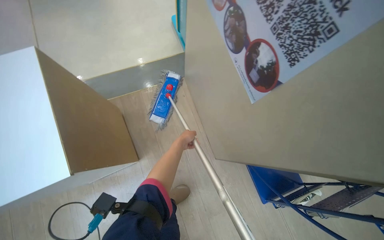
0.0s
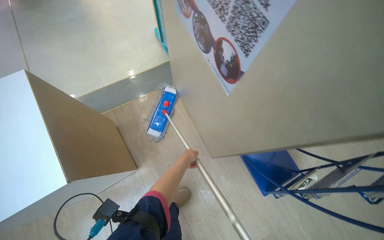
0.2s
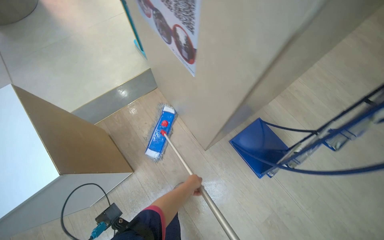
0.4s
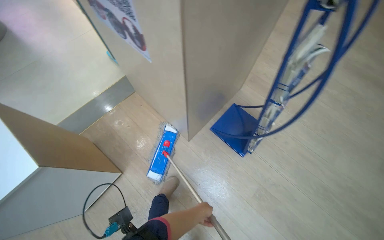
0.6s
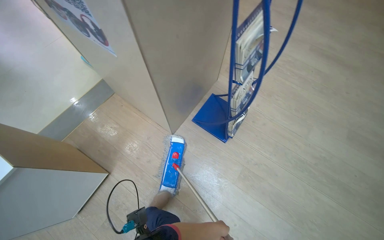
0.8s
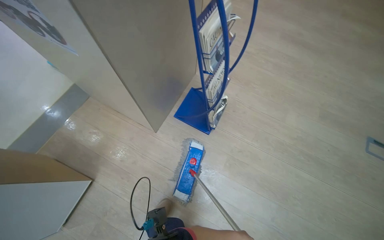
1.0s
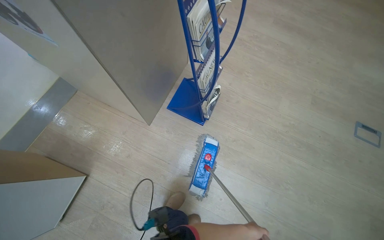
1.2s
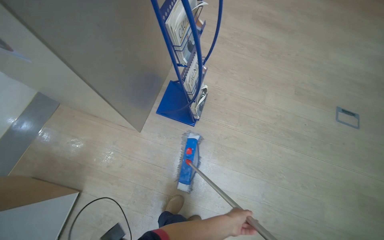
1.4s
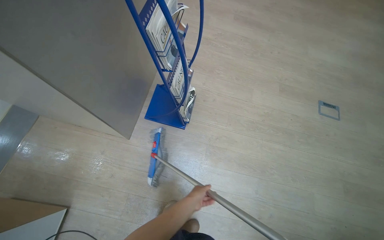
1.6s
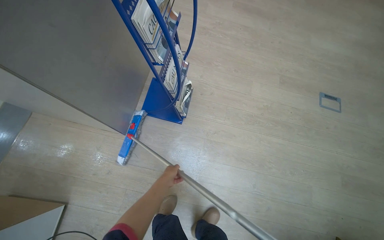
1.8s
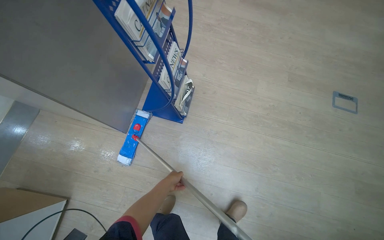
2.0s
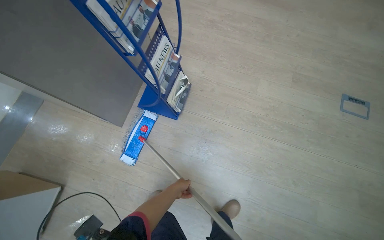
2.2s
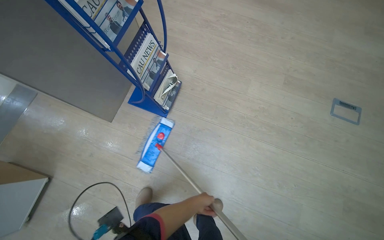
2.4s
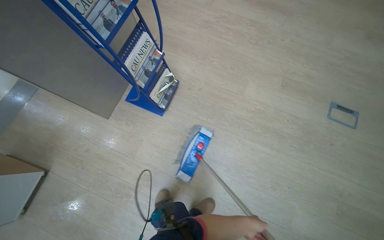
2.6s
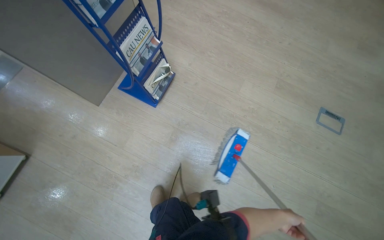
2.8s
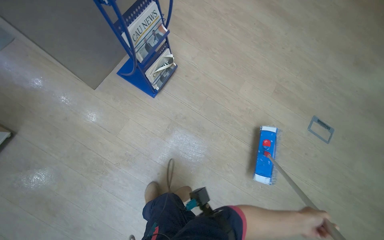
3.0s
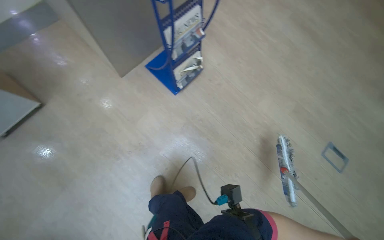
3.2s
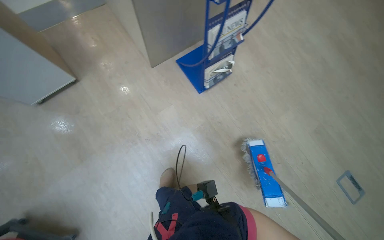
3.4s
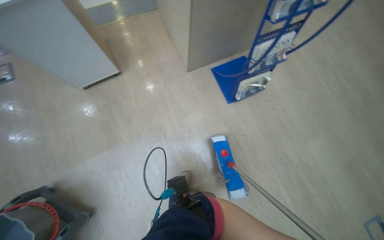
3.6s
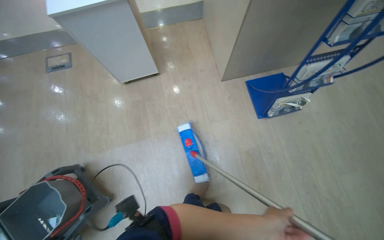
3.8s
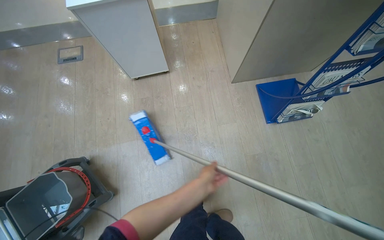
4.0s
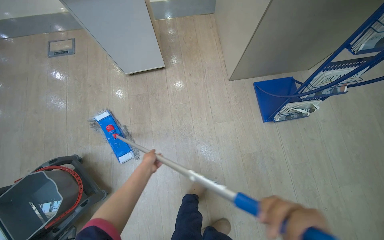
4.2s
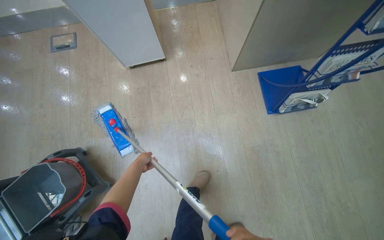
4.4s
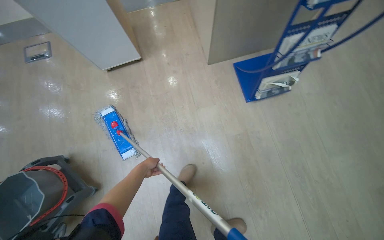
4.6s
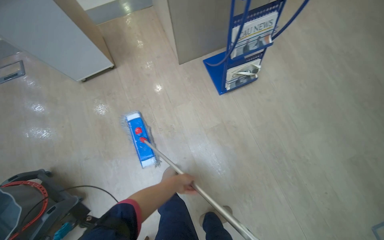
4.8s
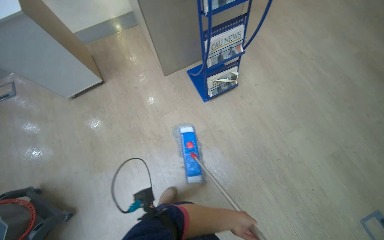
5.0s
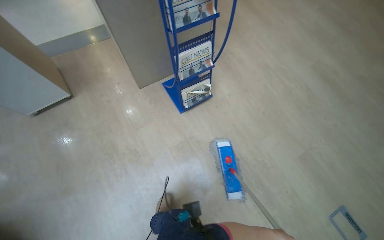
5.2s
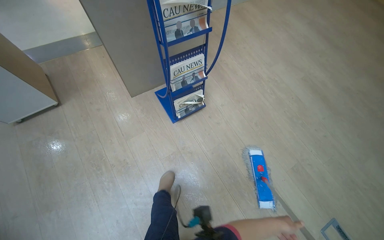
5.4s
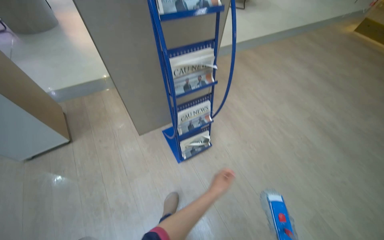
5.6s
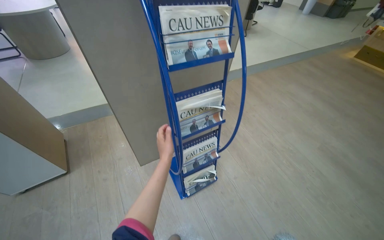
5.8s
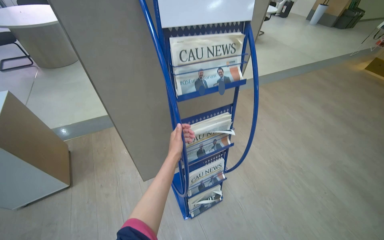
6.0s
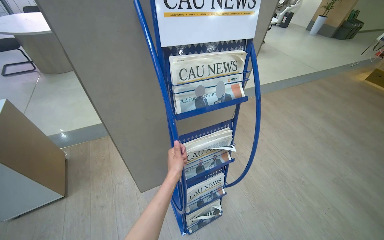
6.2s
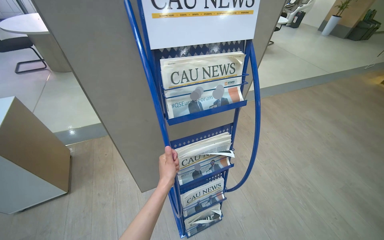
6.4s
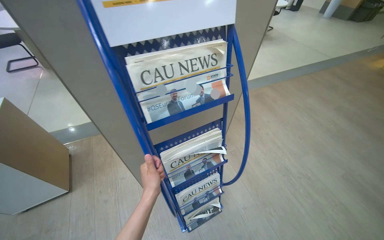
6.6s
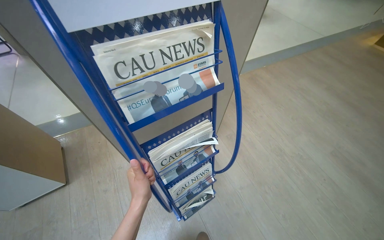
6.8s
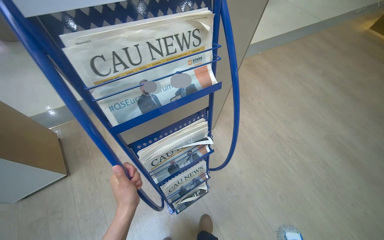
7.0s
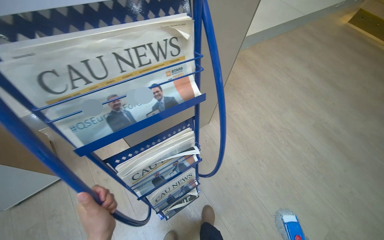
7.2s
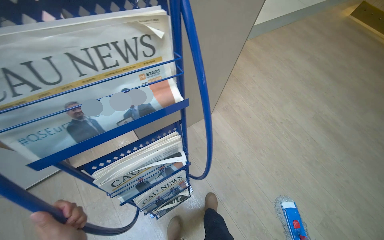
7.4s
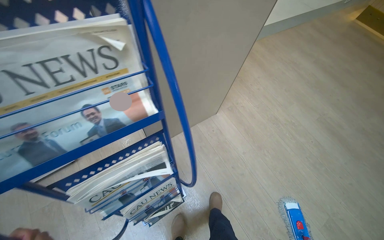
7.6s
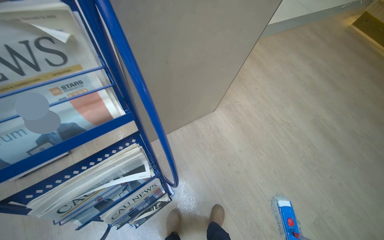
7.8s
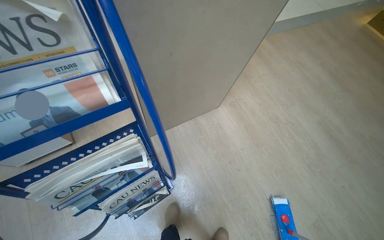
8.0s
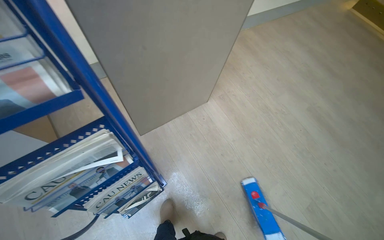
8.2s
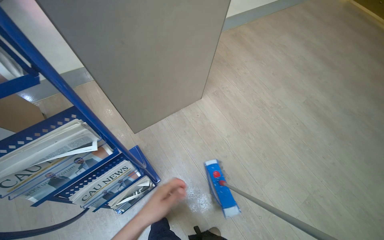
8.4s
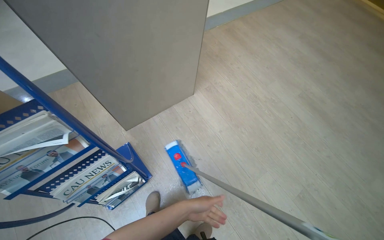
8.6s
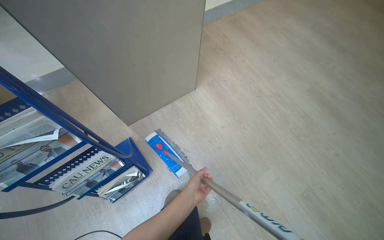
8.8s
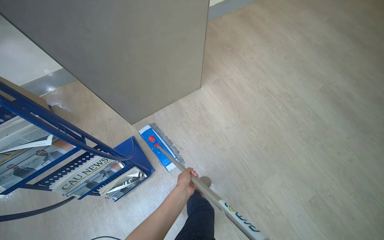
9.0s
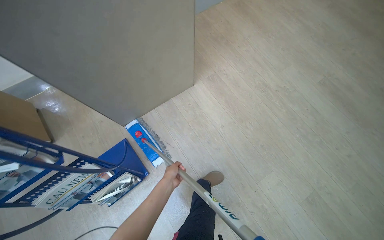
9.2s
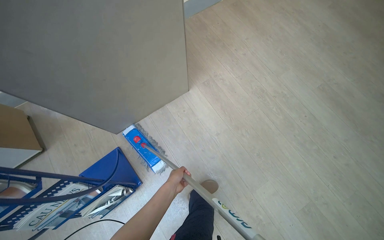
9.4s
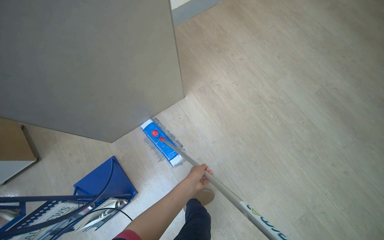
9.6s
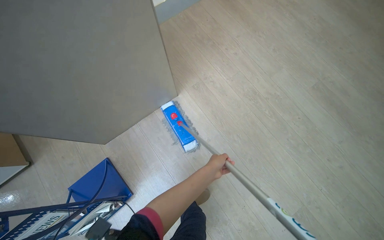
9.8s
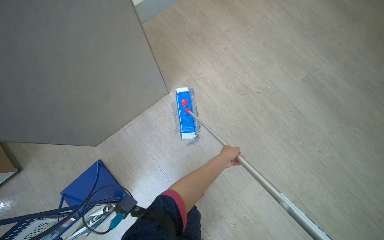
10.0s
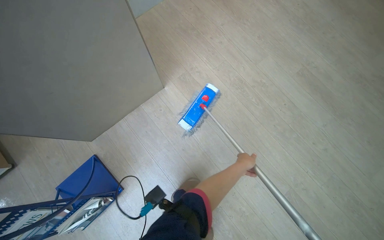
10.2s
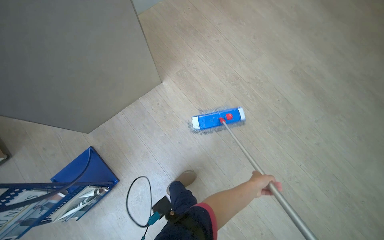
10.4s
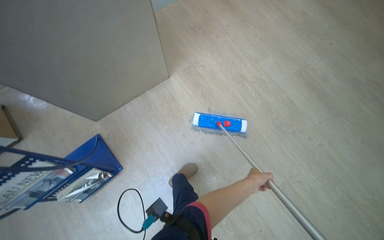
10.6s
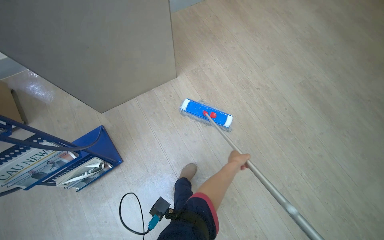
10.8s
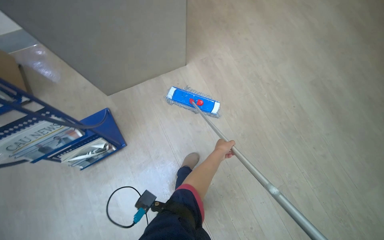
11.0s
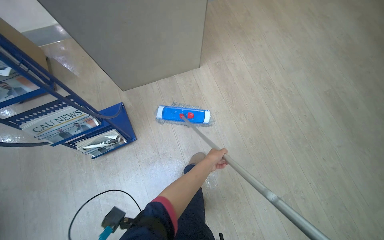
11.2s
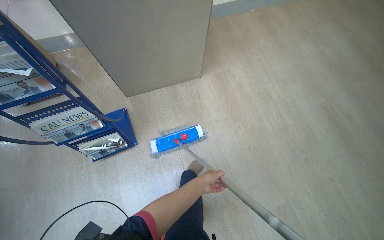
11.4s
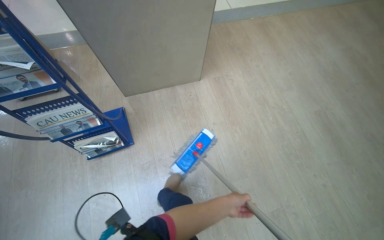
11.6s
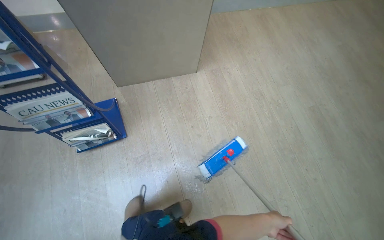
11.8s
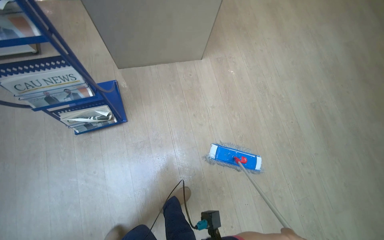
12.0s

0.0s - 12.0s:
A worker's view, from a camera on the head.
Job: mopping floor.
The whole recording: Mopping light-colored floor. The worker mops the light-colored floor, moving furniture and rinsing the mop head as needed.
0.0s - 1.6s: The camera is carried roughly 70 cm. The wearer's head swings about 55 degrees to the right.
1.6s - 3.0s: The camera travels to the right, approximately 40 cm.
3.0s - 4.4s: The camera travels about 50 cm. The wearer's head swings some 50 degrees to the left.
4.4s - 6.0s: The head travels about 60 cm. The camera pitches upward, by about 30 degrees.
6.0s - 7.6s: The camera is carried some 50 cm. The camera pitches downward, by about 15 degrees.
7.6s - 9.0s: The camera travels to the right, some 50 cm.
9.0s - 10.4s: The left hand shifts about 50 cm to the right.
10.4s - 12.0s: The head travels some 40 cm. The scene rotates clockwise by approximately 25 degrees.

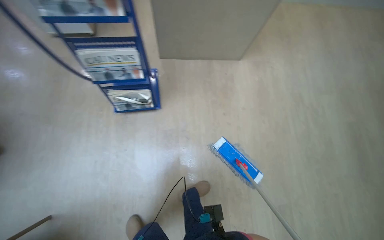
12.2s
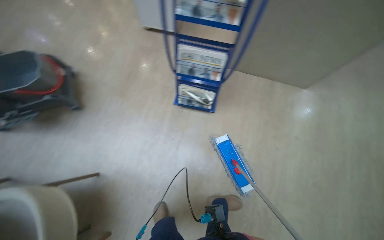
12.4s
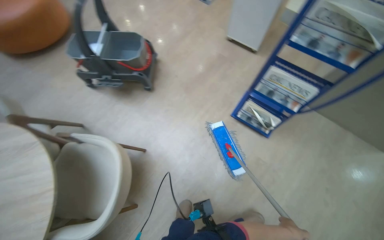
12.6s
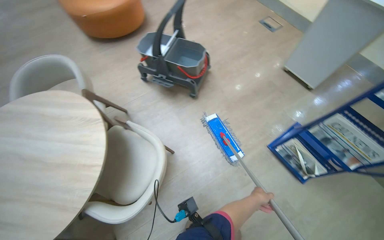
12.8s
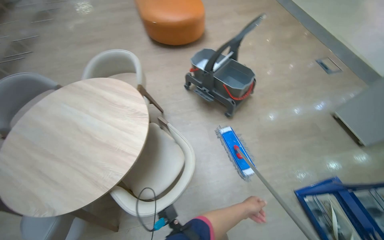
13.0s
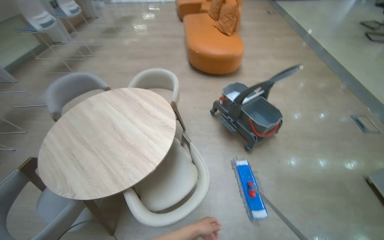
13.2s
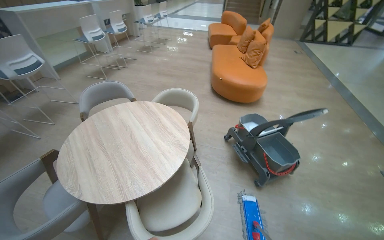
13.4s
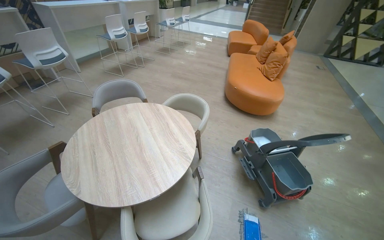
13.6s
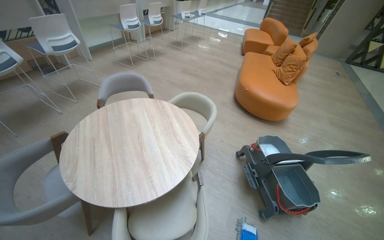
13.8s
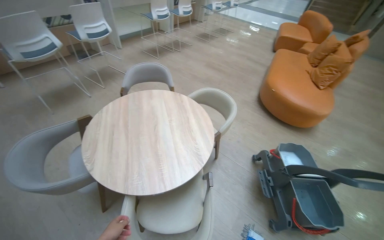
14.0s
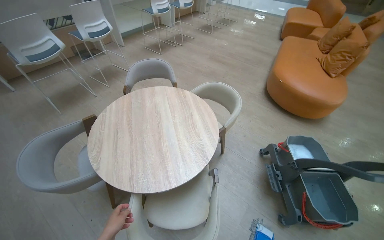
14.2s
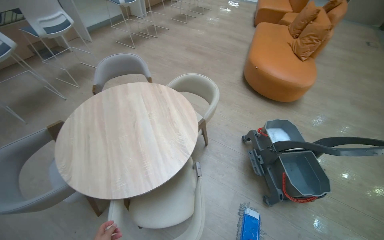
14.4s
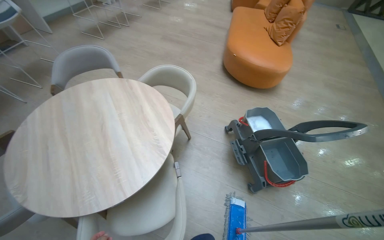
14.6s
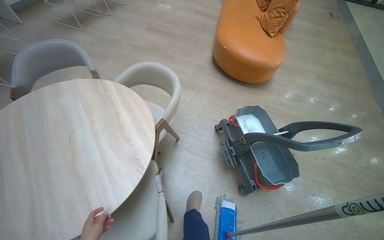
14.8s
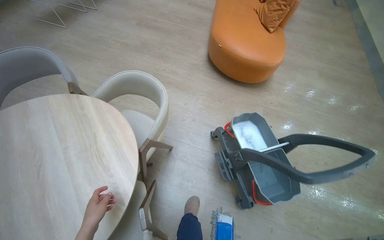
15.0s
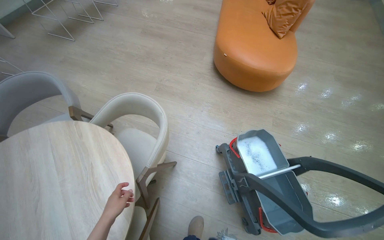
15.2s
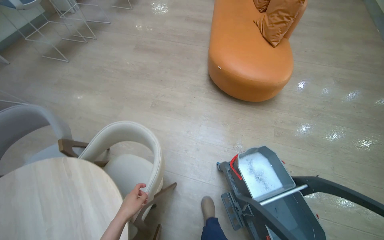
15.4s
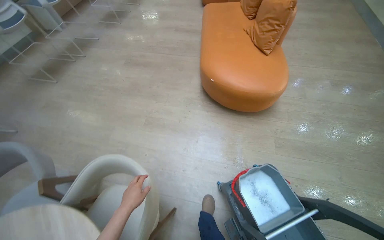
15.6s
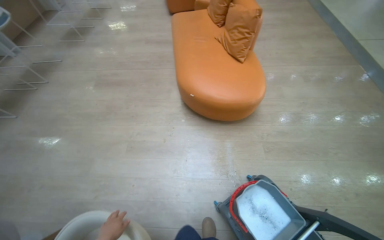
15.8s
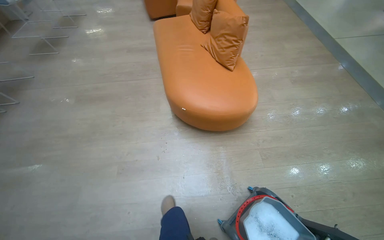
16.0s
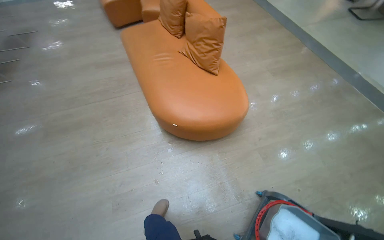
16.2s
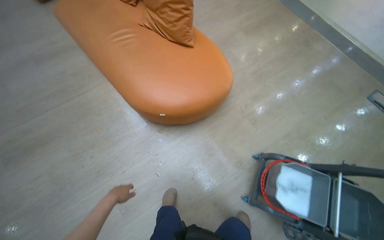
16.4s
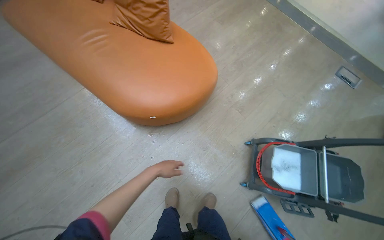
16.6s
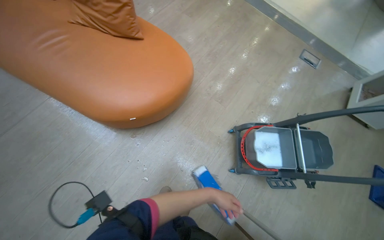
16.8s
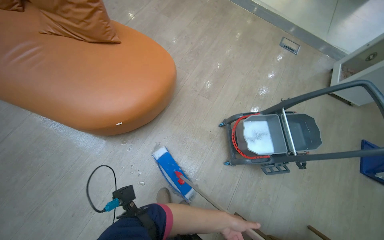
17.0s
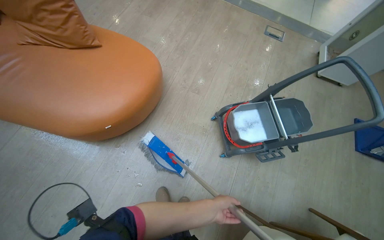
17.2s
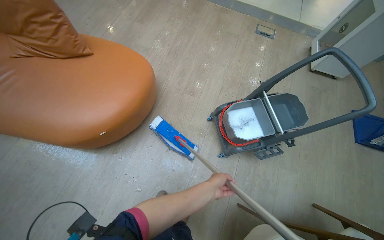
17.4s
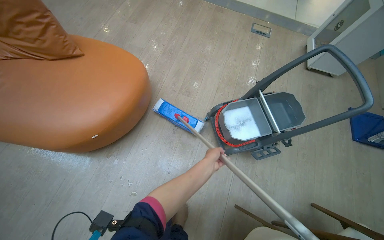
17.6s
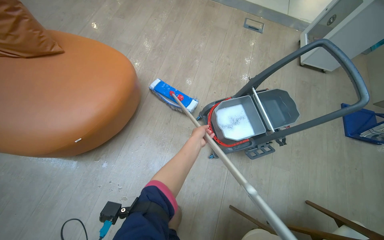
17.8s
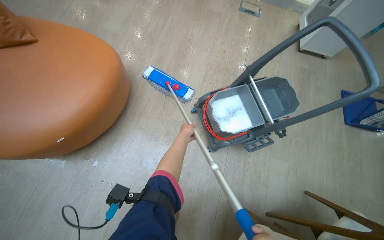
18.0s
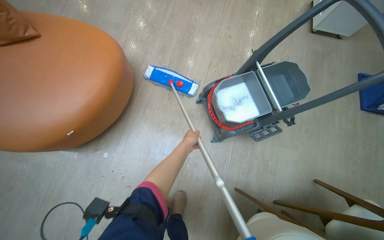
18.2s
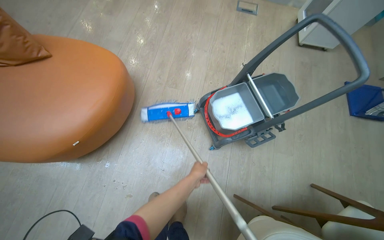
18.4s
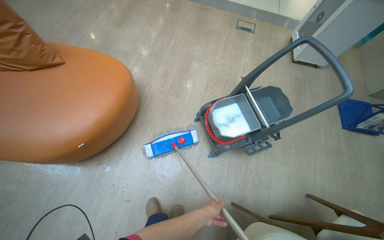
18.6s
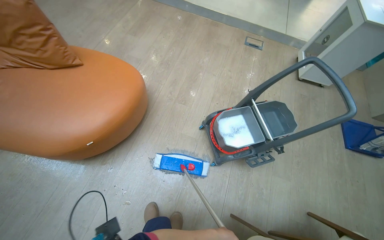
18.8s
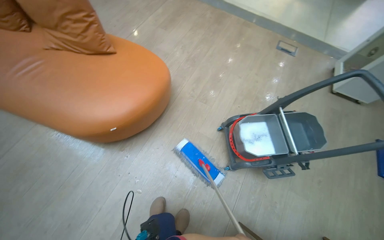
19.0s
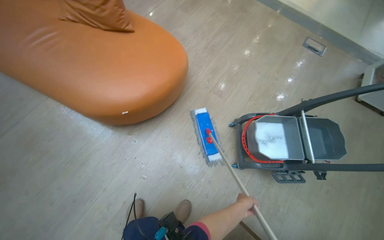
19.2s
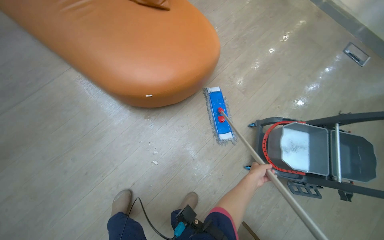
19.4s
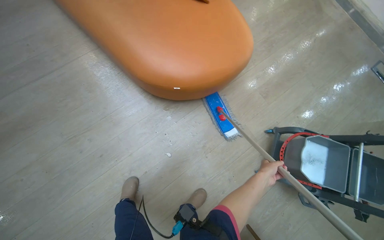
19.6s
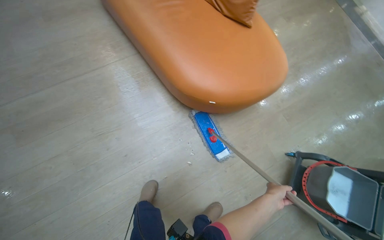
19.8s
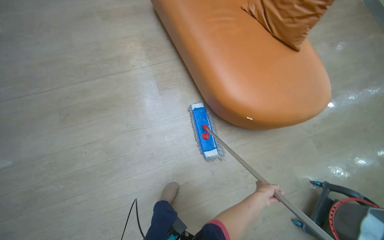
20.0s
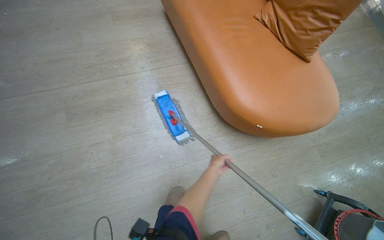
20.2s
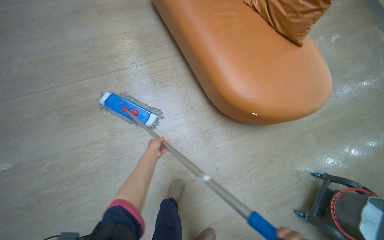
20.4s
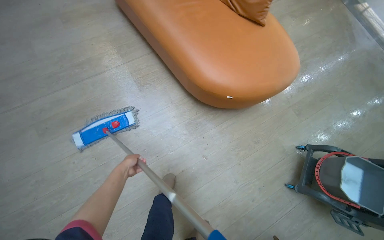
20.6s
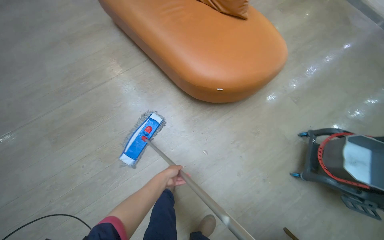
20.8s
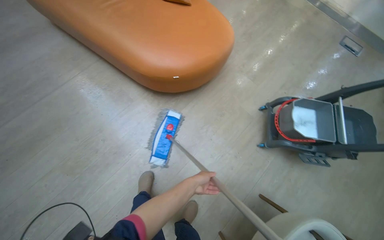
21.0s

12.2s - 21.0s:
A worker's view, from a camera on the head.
Job: mopping floor.
The whole recording: Mopping light-colored floor. The worker mops the light-colored floor, moving furniture and rinsing the mop head as needed.
12.2s - 13.6s: The wearer moves approximately 90 cm. The head turns to the left by about 120 degrees. The view tips upward by roughly 30 degrees.
13.6s - 15.2s: The camera travels some 80 cm. The wearer looks about 20 degrees further downward.
15.2s - 16.6s: The camera is carried some 1 m. The head rotates roughly 65 degrees to the right.
16.6s - 18.0s: The head rotates roughly 30 degrees to the right.
18.0s - 19.6s: The wearer moves some 40 cm. The head turns to the left by roughly 40 degrees.
